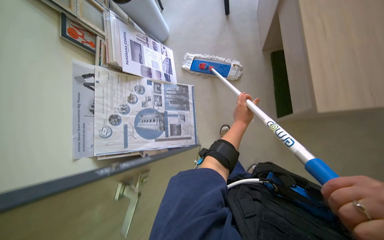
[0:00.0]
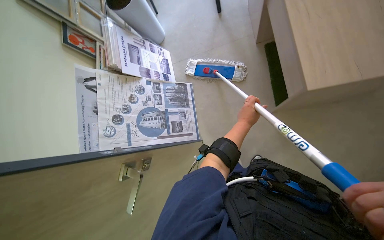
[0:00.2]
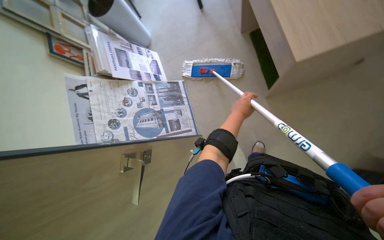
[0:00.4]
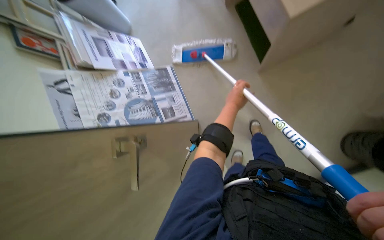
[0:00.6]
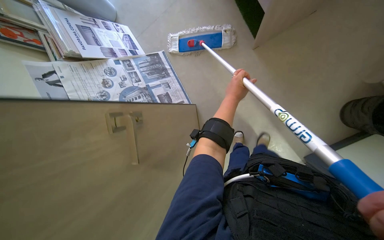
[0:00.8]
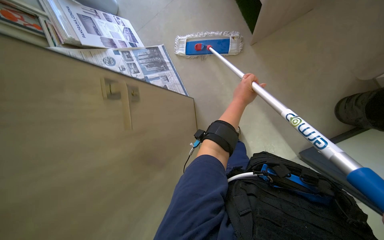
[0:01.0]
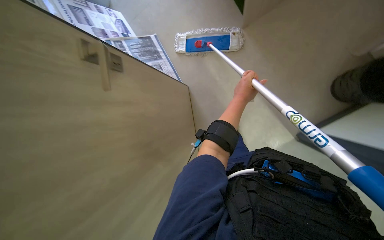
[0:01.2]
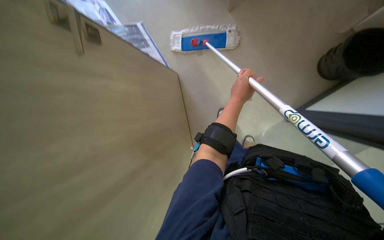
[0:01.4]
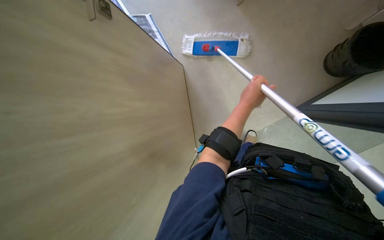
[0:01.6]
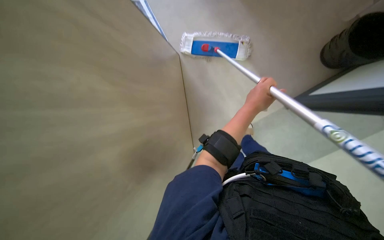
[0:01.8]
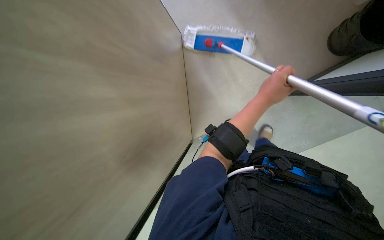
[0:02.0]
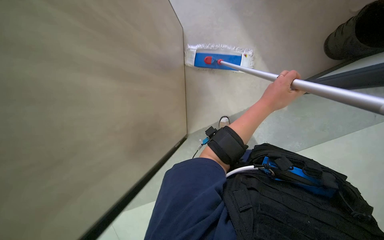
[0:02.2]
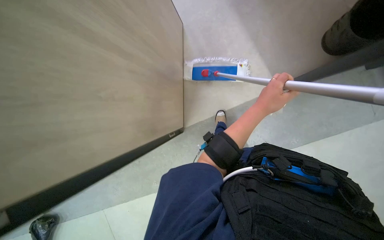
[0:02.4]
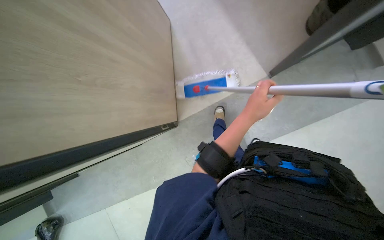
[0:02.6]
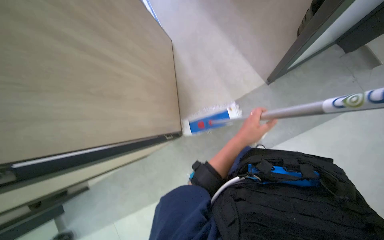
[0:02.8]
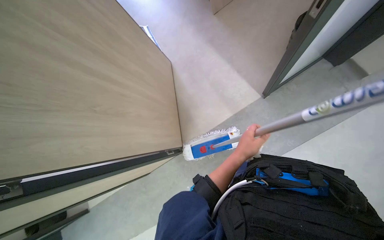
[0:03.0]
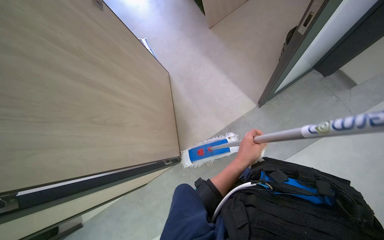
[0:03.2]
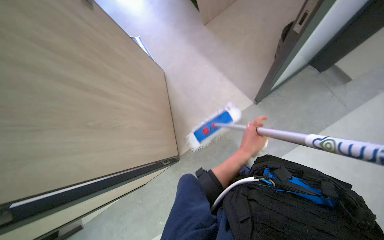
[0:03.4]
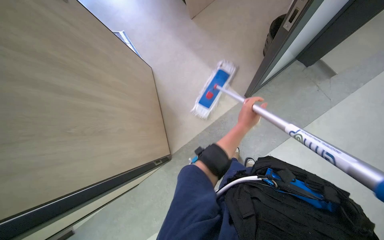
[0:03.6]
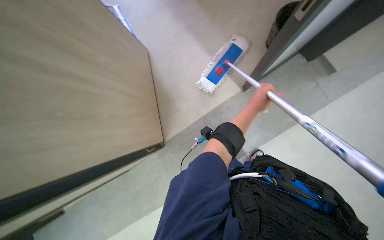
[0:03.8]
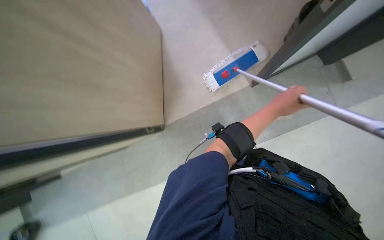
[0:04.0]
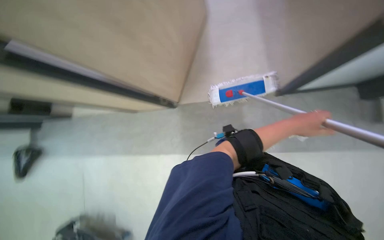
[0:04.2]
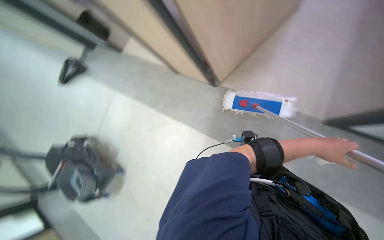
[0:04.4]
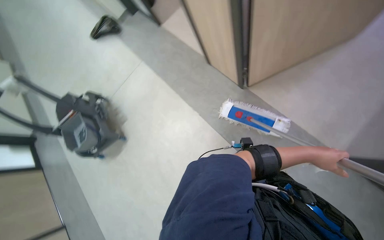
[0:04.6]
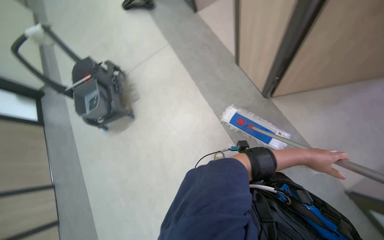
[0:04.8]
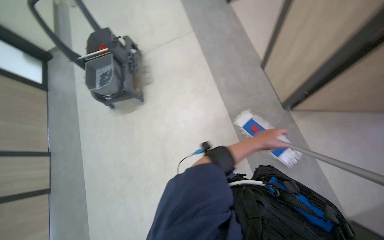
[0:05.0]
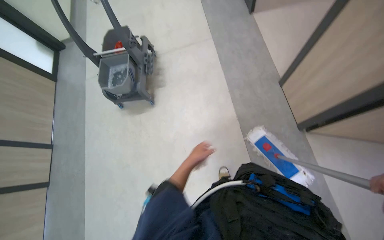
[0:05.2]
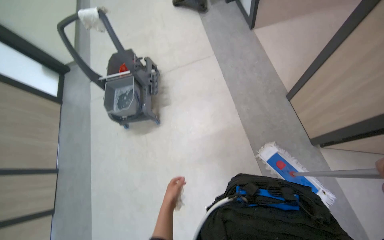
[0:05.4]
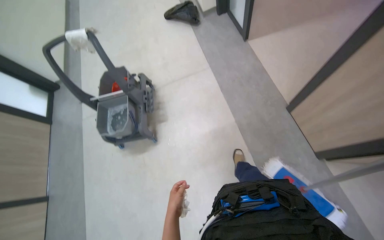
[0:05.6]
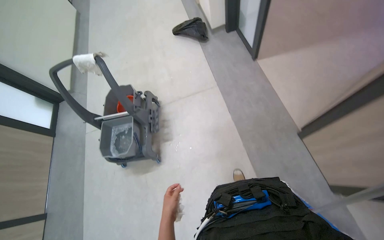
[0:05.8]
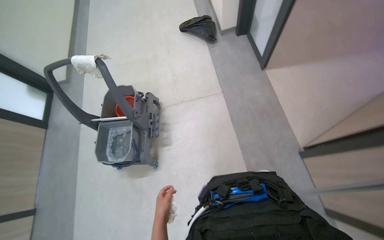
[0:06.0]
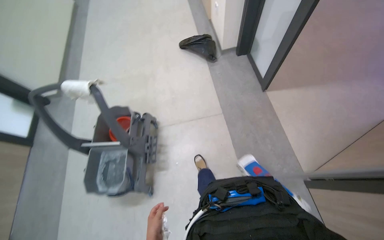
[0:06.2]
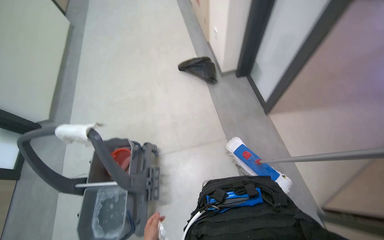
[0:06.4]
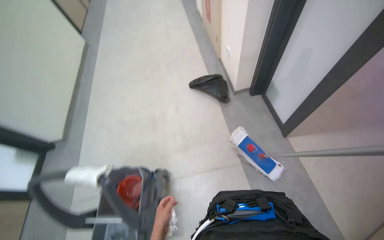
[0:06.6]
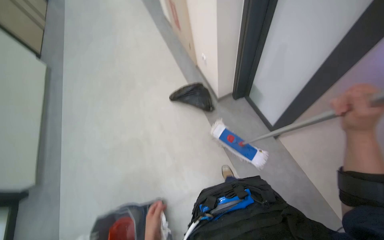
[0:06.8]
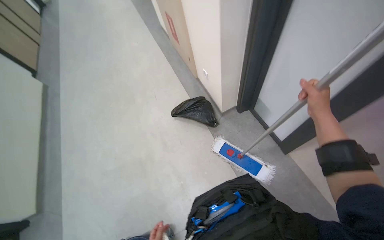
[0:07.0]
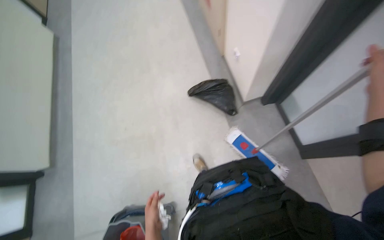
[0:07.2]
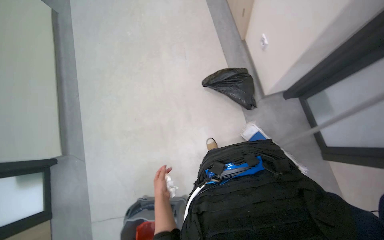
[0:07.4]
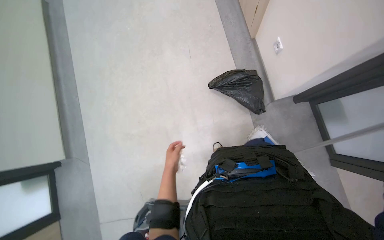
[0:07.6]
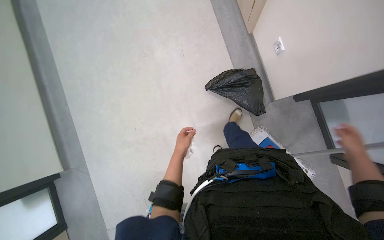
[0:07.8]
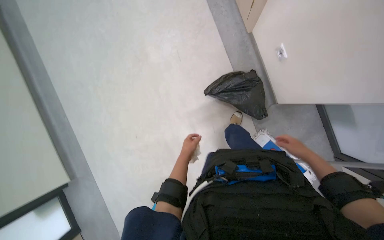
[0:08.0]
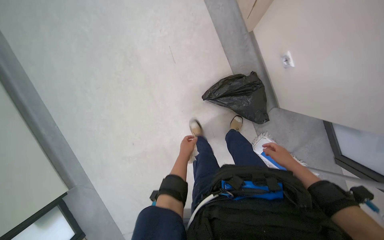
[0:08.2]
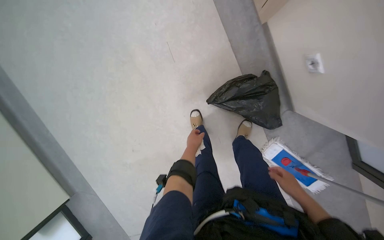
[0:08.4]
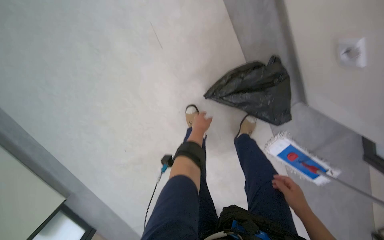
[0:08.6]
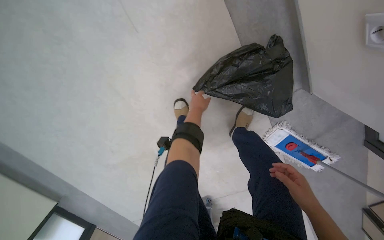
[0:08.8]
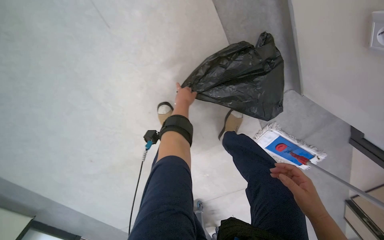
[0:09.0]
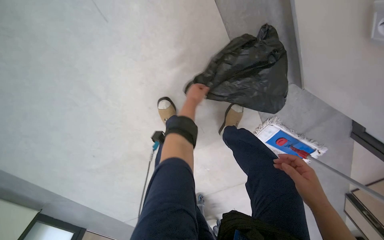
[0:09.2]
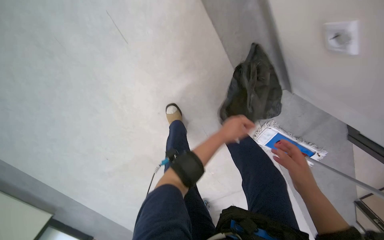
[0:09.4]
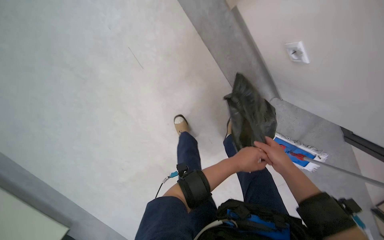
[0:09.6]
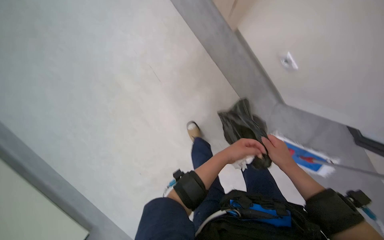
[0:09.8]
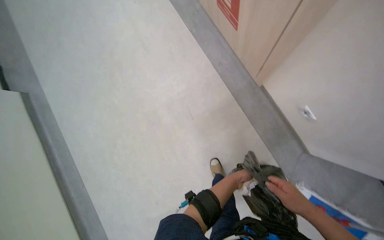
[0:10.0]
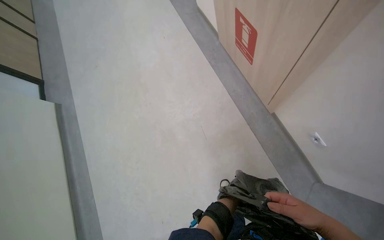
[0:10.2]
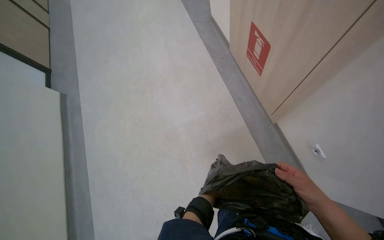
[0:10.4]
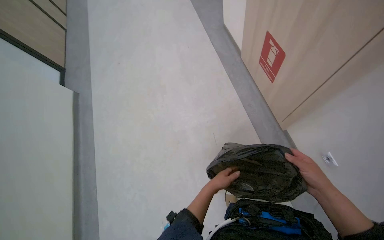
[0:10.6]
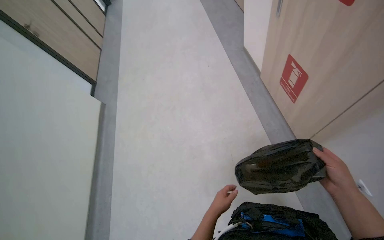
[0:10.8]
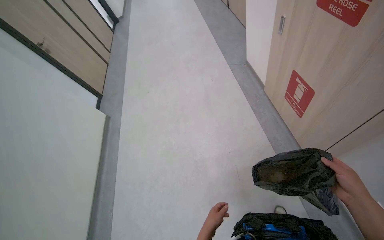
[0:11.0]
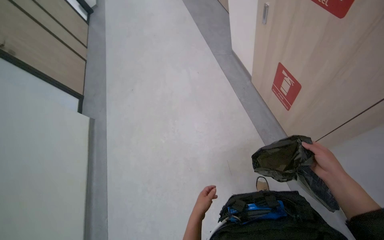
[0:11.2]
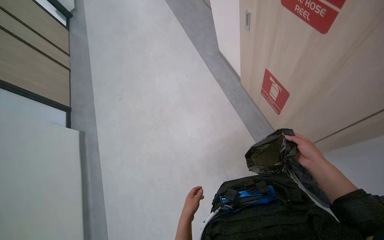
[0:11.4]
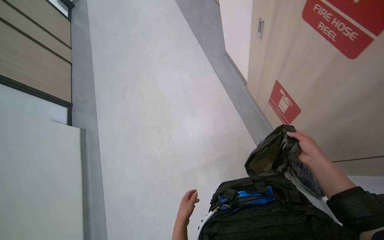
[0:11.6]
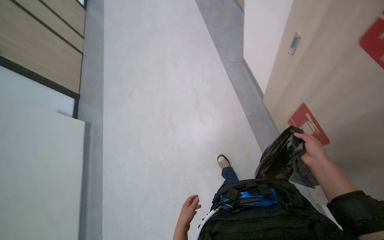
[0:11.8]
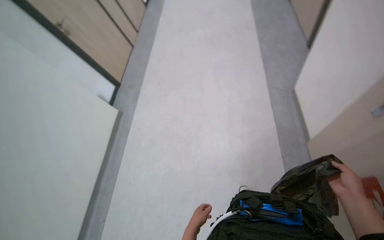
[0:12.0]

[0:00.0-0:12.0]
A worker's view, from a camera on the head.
Job: managing trash.
The whole recording: Disposing of trash bag. The worker gathers a trash bag, ties it, and places it into a bin.
0:00.0 to 0:01.6: The wearer moves roughly 40 cm.
0:01.6 to 0:03.0: The left hand is displaced down the picture by roughly 10 cm.
0:03.0 to 0:04.4: The left hand travels to the right by roughly 20 cm.
0:04.4 to 0:06.0: The wearer moves roughly 90 cm. The scene rotates clockwise by about 50 degrees.
0:06.0 to 0:07.6: The head travels about 1 m. The camera pitches downward, by approximately 10 degrees.
0:07.6 to 0:09.0: The head travels some 1 m. The camera pitches downward, by about 35 degrees.
0:09.0 to 0:10.4: The camera travels some 60 cm. The head rotates approximately 30 degrees to the left. The camera pitches upward, by about 35 degrees.
0:10.4 to 0:12.0: The wearer moves about 60 cm. The wearer's head swings approximately 25 degrees to the left.

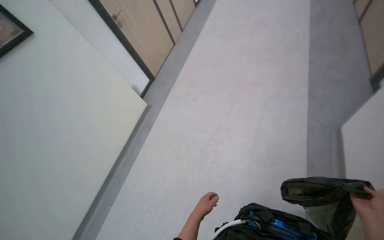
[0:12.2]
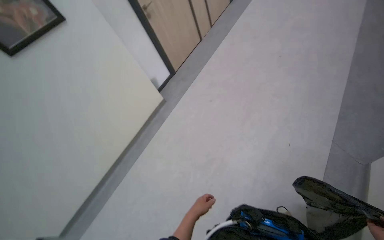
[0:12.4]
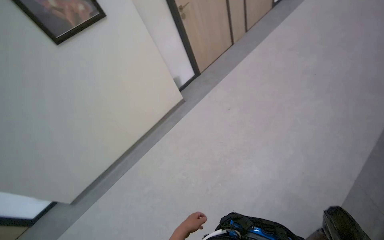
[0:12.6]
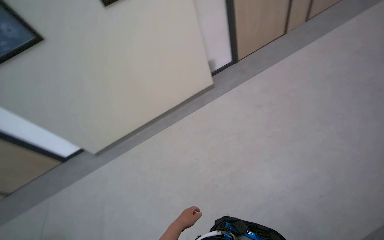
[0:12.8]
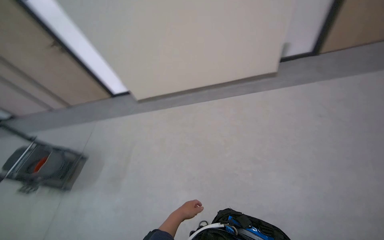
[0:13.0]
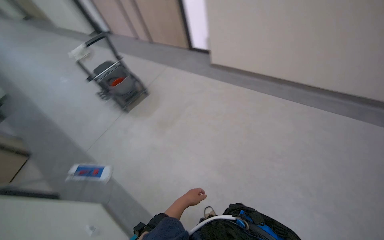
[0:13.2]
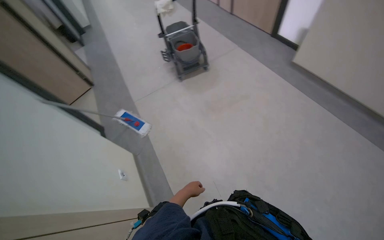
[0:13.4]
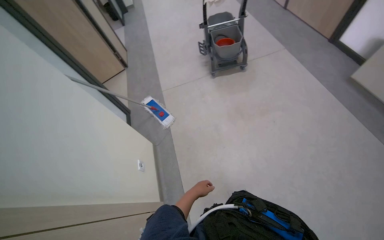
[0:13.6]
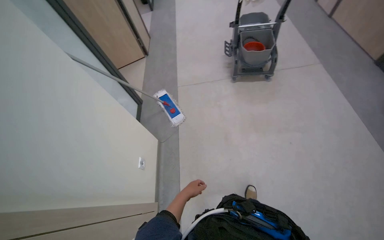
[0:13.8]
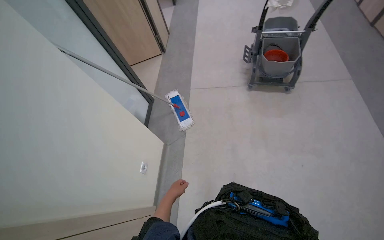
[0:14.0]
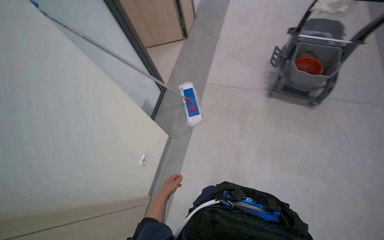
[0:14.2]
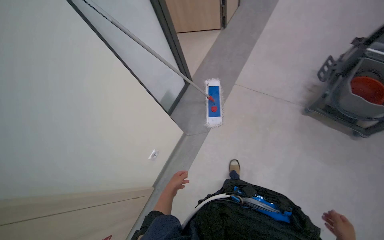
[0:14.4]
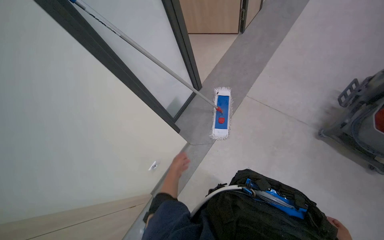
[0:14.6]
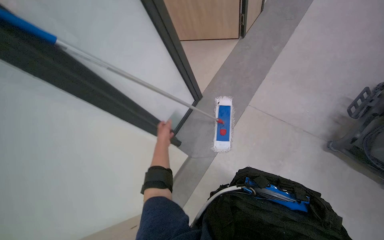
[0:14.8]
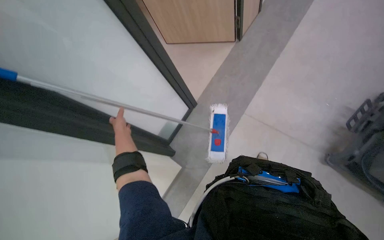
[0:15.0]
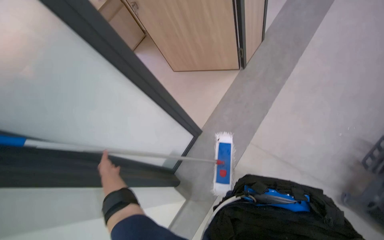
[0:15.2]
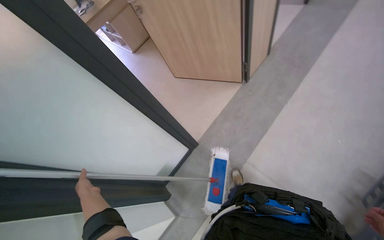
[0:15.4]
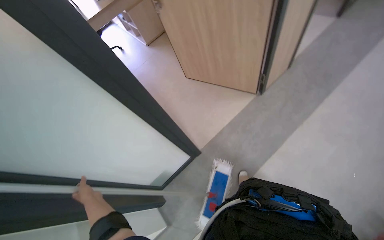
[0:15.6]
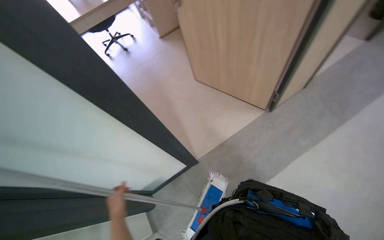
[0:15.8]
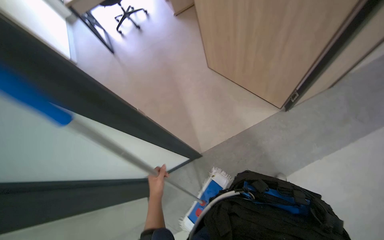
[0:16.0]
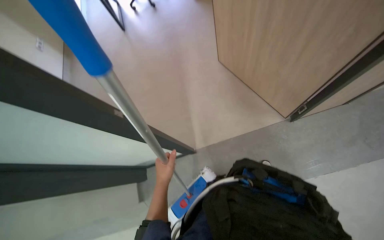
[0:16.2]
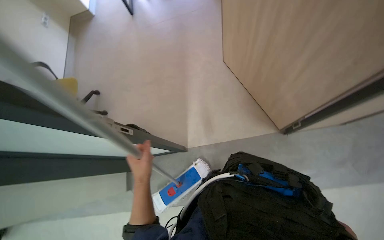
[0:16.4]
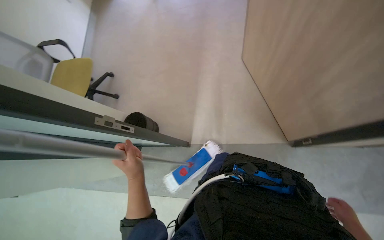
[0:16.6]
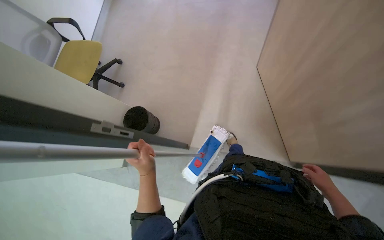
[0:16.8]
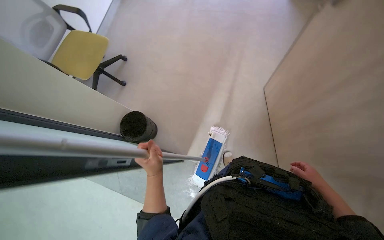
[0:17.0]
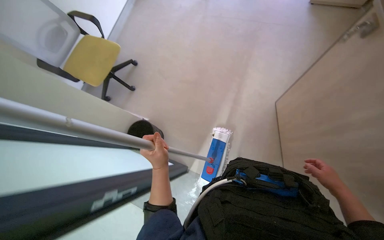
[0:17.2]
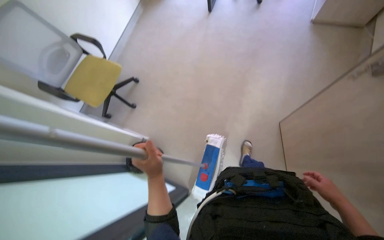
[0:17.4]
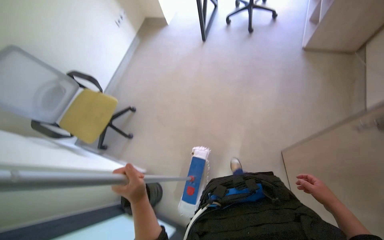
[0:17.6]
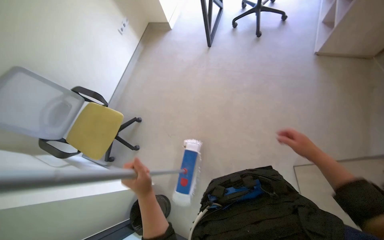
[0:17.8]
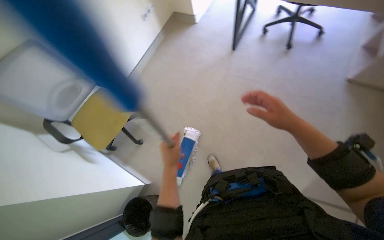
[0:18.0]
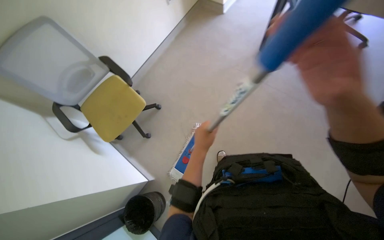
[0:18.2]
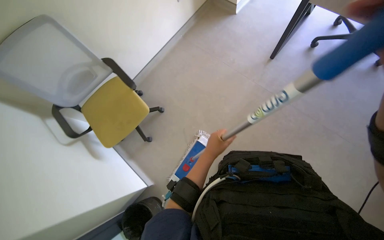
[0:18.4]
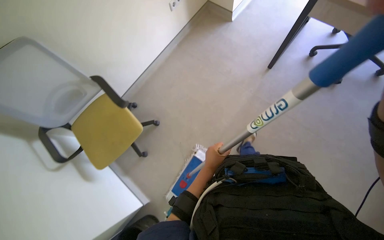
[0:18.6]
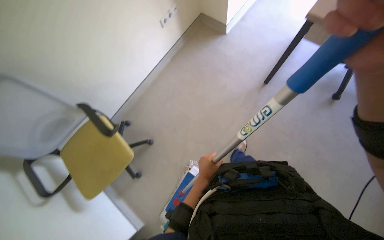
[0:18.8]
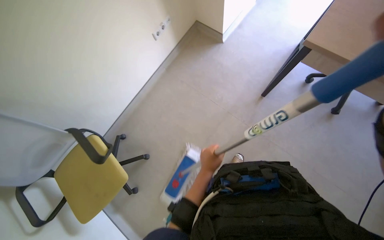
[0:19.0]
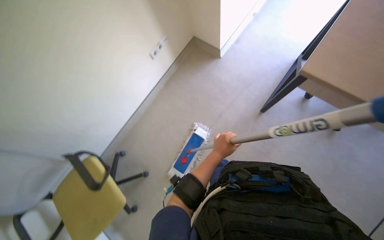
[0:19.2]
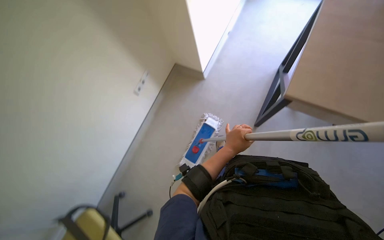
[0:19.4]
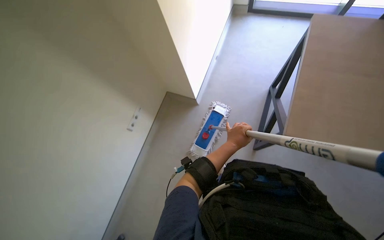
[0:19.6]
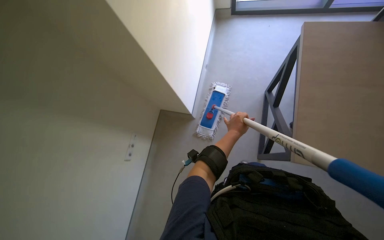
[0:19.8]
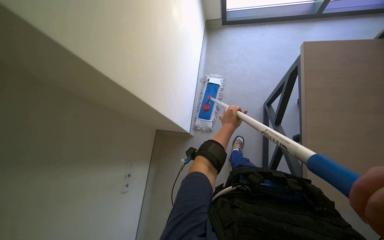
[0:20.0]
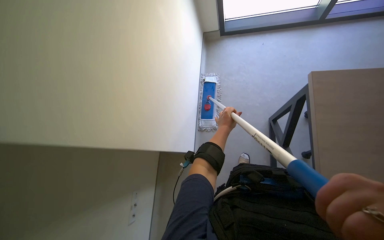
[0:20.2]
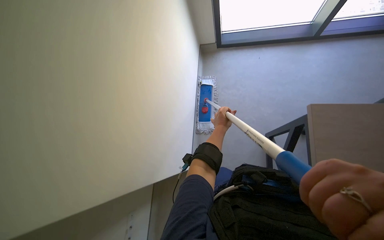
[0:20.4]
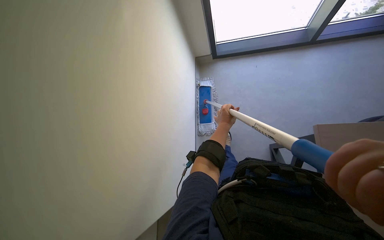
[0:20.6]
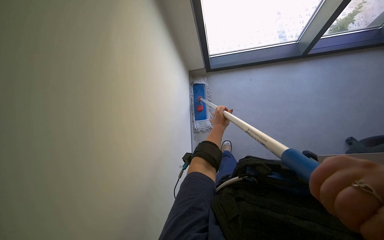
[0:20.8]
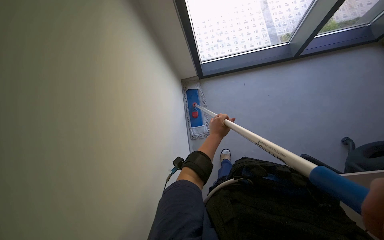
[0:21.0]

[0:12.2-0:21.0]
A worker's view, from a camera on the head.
Job: managing trash.
The whole recording: Disposing of trash bag. The worker gathers a trash bag, ties it, and places it into a bin.
0:12.2 to 0:13.6: The head turns to the left by some 140 degrees. The view tilts about 40 degrees downward.
0:13.6 to 0:15.2: The head travels approximately 1 m. The head turns to the left by about 50 degrees.
0:15.2 to 0:16.6: The camera travels about 40 cm. The wearer looks some 55 degrees further to the left.
0:16.6 to 0:18.0: The wearer moves about 60 cm.
0:18.0 to 0:19.6: The head travels approximately 1 m.
